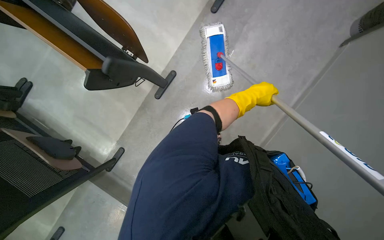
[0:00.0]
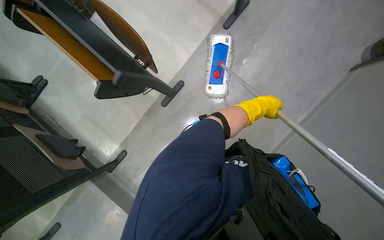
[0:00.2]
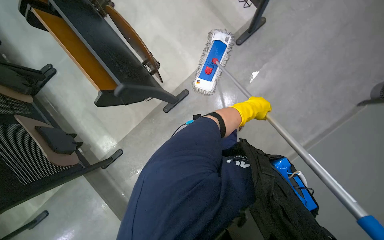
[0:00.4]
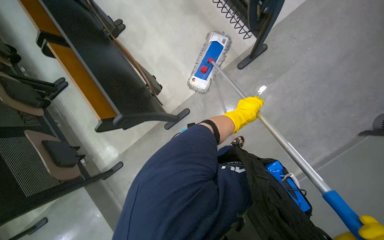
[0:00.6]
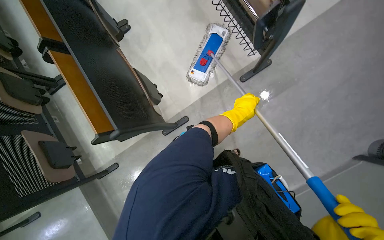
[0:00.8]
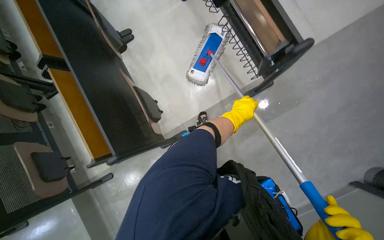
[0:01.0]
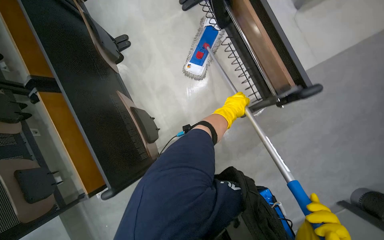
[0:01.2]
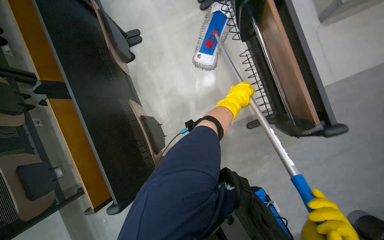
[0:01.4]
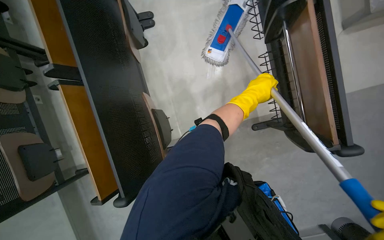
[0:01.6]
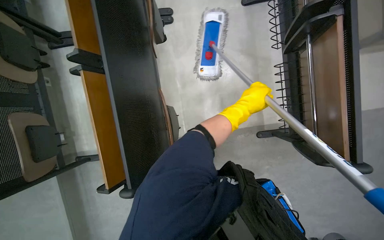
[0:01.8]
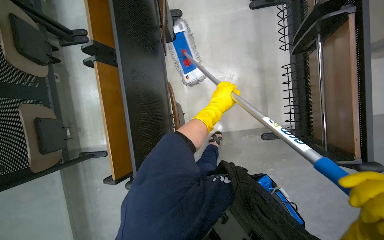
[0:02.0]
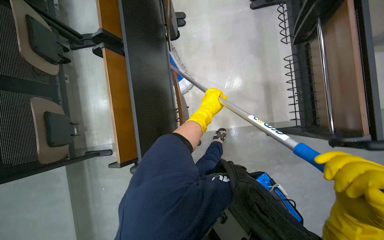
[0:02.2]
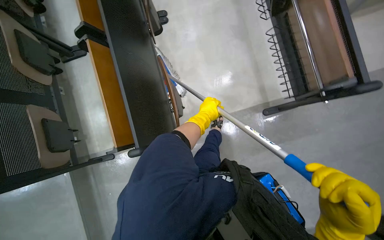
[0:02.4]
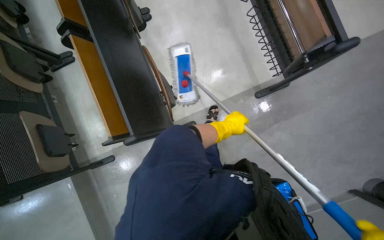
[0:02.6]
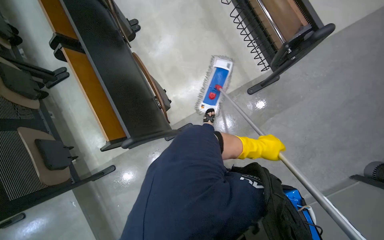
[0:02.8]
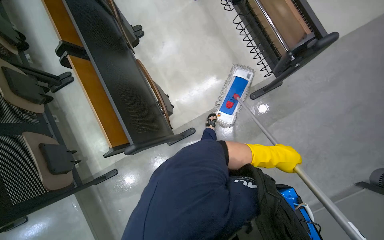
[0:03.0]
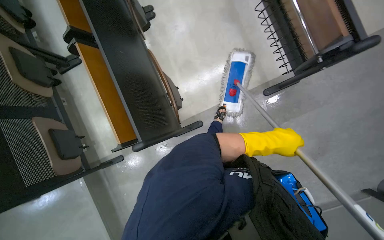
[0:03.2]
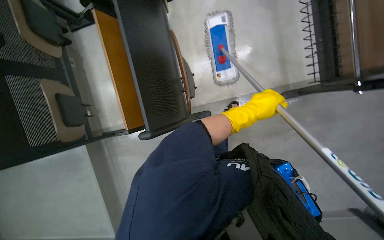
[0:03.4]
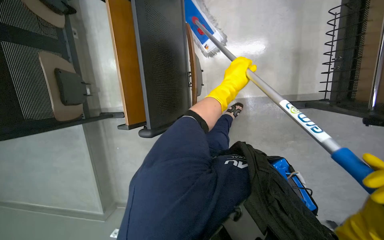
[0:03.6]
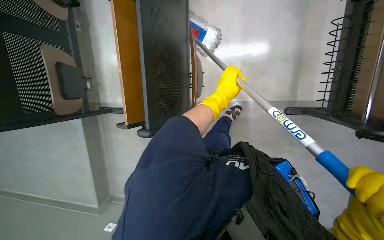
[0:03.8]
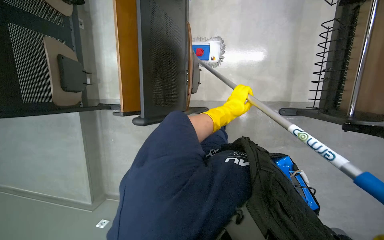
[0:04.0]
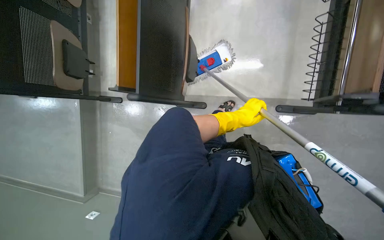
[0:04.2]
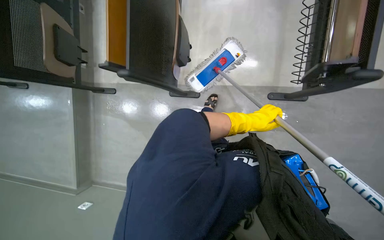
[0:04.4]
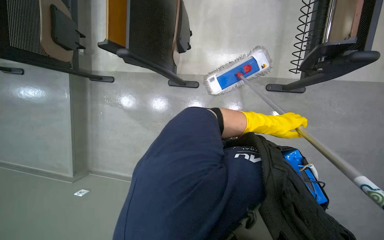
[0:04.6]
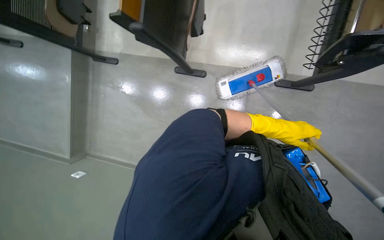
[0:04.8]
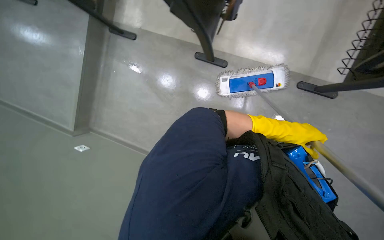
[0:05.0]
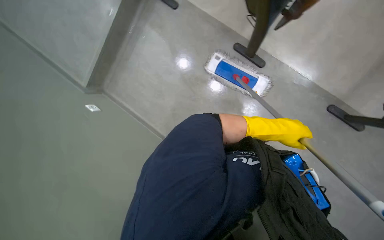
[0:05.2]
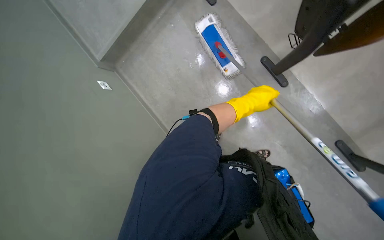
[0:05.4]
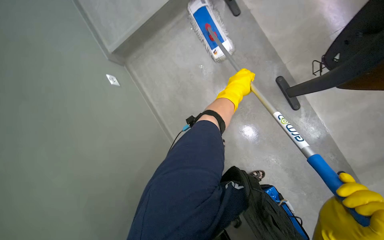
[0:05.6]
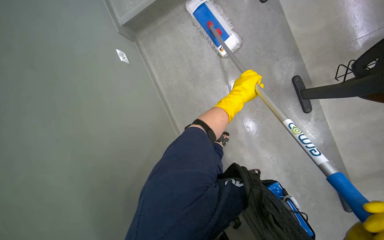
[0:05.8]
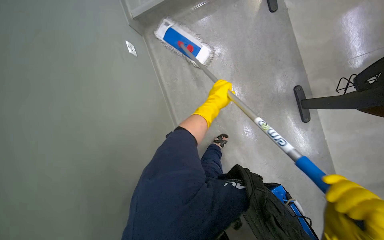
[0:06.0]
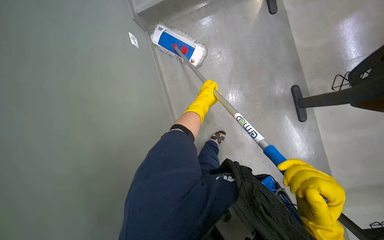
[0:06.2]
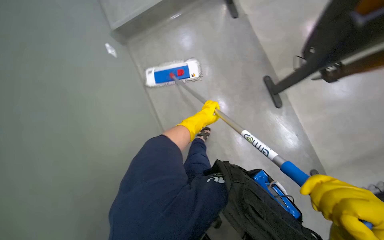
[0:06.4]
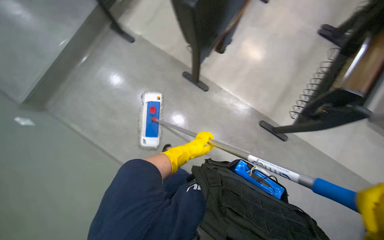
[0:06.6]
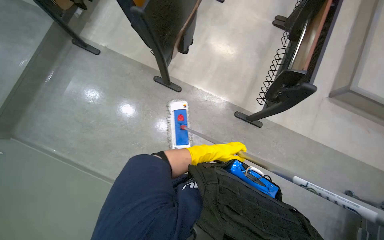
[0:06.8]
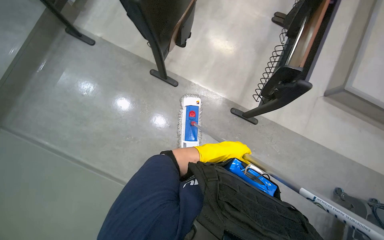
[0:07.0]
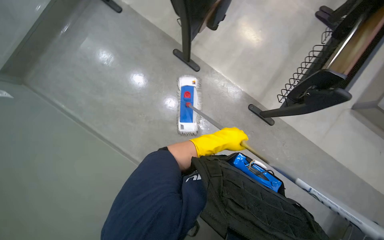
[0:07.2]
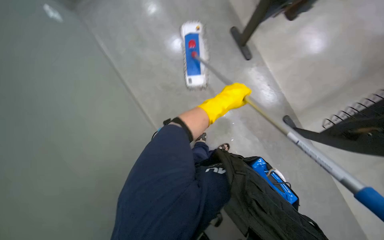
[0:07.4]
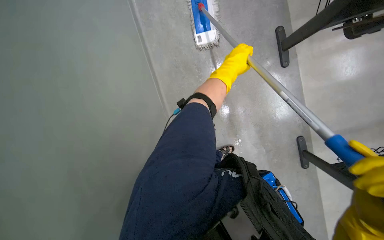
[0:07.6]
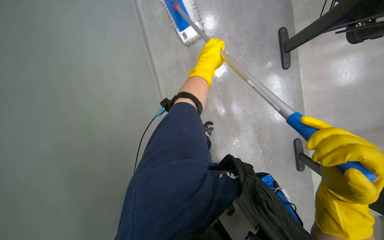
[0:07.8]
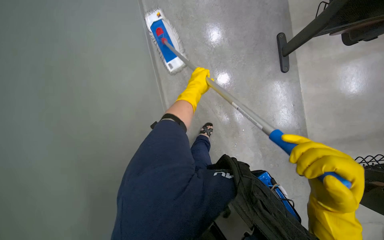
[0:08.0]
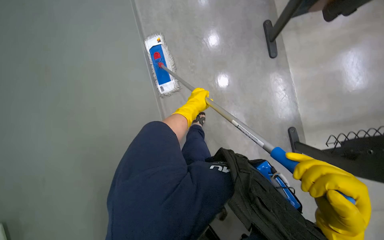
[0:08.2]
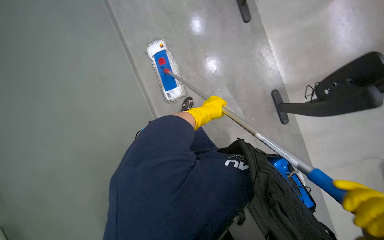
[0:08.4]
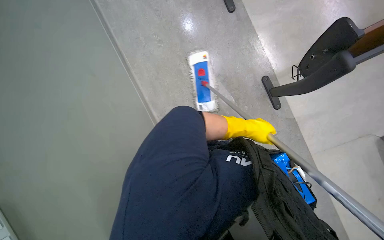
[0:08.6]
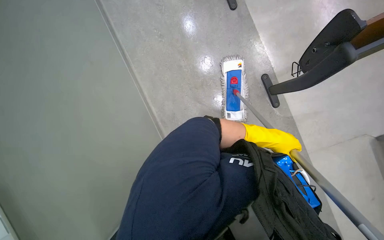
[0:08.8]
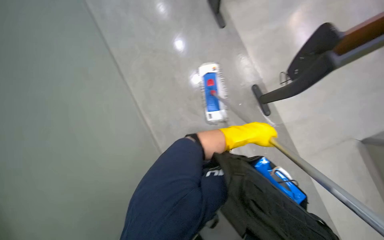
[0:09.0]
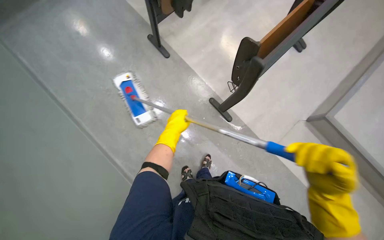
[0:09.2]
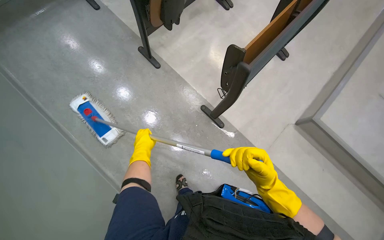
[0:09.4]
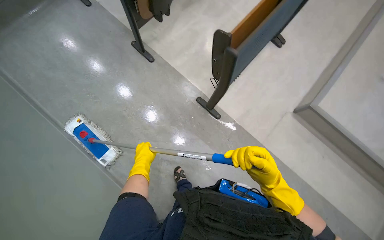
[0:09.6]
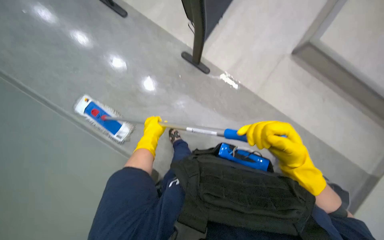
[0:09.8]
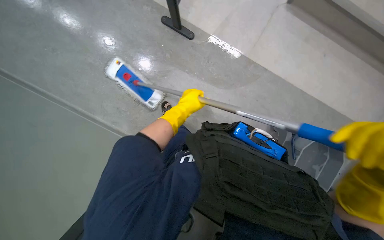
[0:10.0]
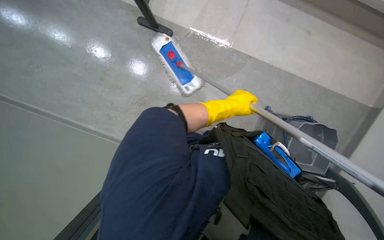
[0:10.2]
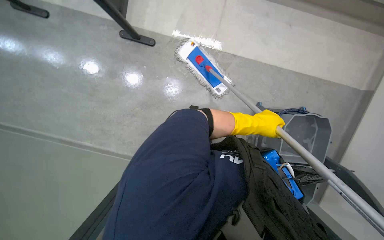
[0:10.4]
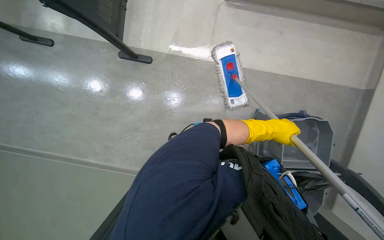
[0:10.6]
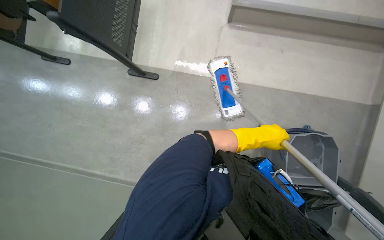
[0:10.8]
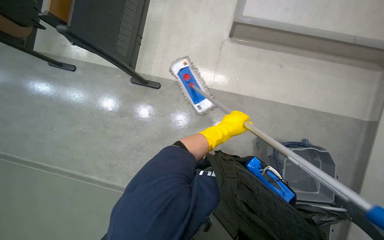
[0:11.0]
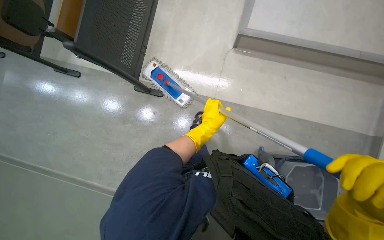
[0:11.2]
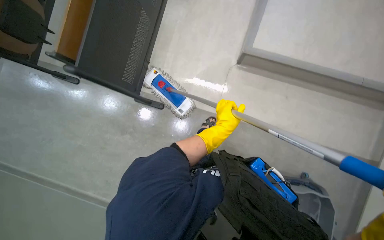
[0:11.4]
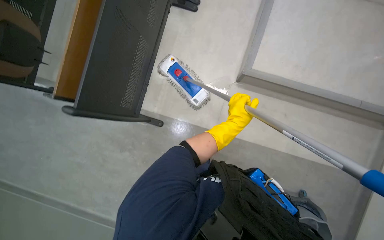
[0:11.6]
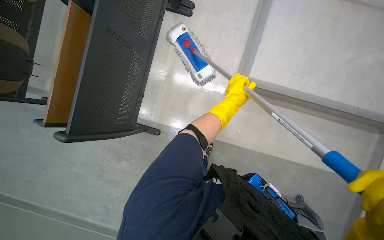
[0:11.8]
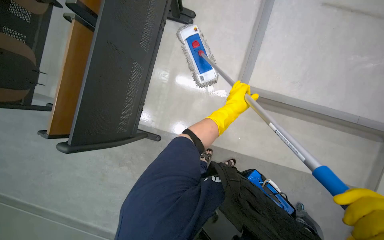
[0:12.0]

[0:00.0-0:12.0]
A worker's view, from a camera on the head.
Job: mopping floor.
The whole recording: Mopping lecture hall floor. The worker mops the floor in the lecture hall, moving around the chairs and desks.
1.6 to 3.0 s: The left hand travels down the picture by roughly 60 cm, and travels to the left and back again, some 25 cm each way.
3.0 to 4.4 s: The view tilts about 15 degrees downward. Everything in view rotates some 30 degrees clockwise.
4.4 to 6.0 s: The wearer moves some 70 cm. The camera pitches downward, by approximately 15 degrees. Everything in view rotates about 60 degrees clockwise.
6.0 to 7.6 s: The camera pitches downward, by roughly 15 degrees.
9.0 to 10.4 s: The scene turns roughly 25 degrees counterclockwise in the picture. The left hand travels to the left and back again, approximately 30 cm each way.
10.4 to 12.0 s: The head travels roughly 60 cm.

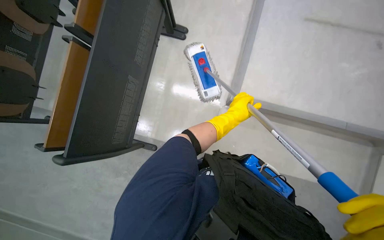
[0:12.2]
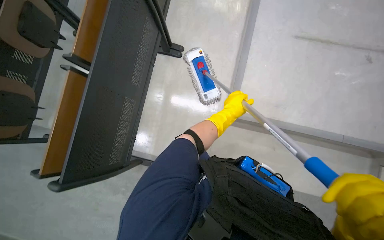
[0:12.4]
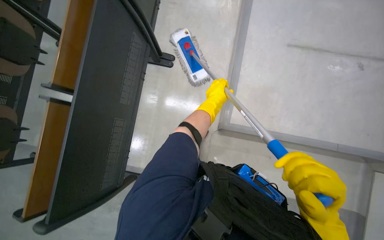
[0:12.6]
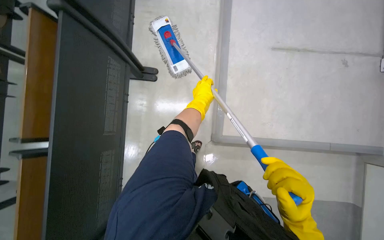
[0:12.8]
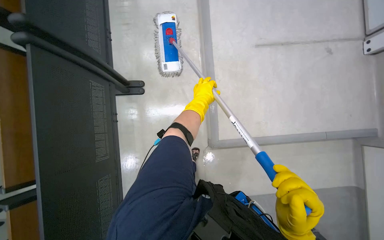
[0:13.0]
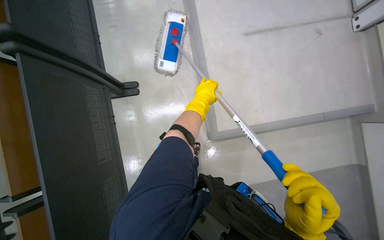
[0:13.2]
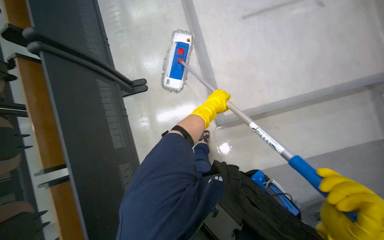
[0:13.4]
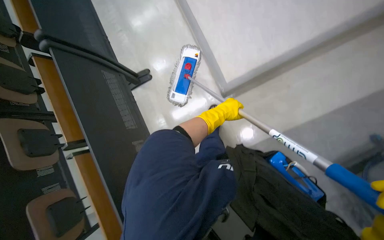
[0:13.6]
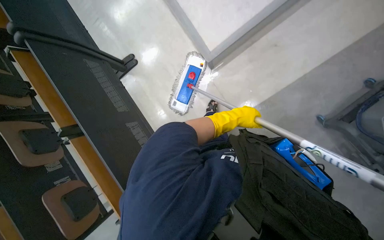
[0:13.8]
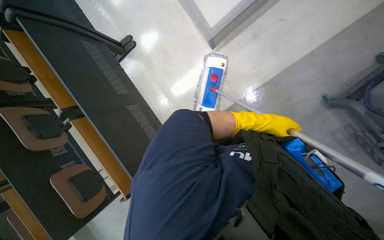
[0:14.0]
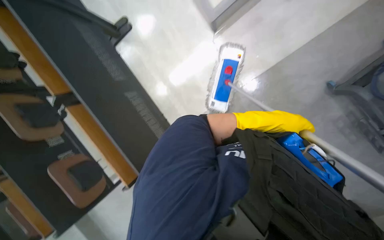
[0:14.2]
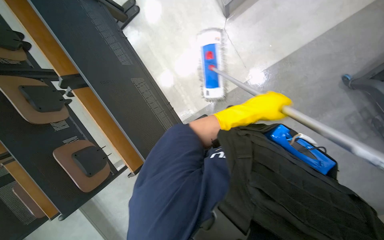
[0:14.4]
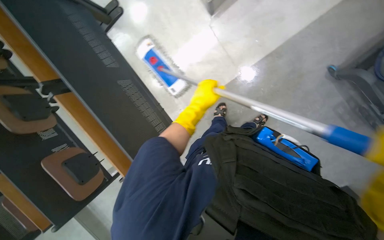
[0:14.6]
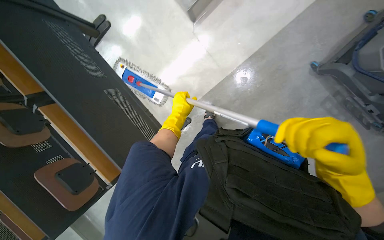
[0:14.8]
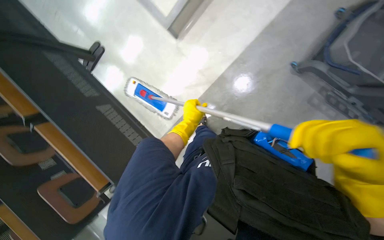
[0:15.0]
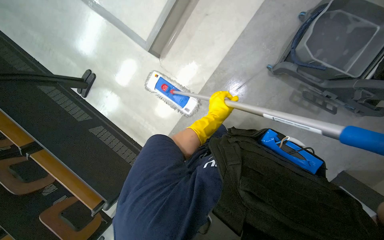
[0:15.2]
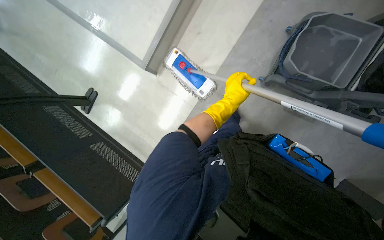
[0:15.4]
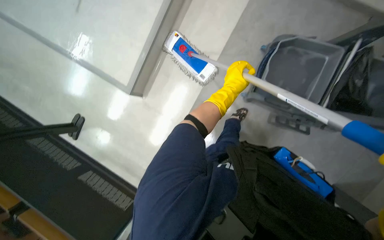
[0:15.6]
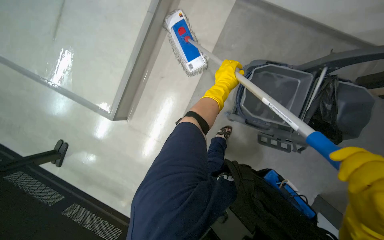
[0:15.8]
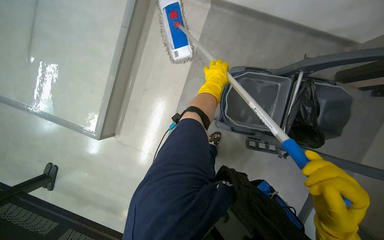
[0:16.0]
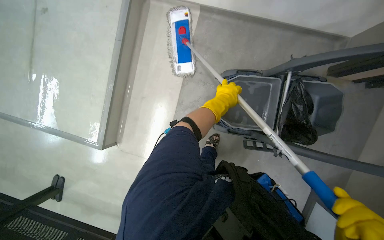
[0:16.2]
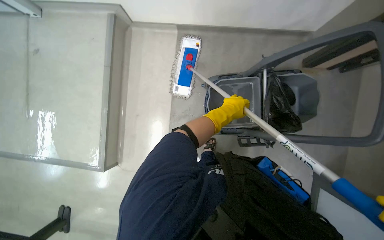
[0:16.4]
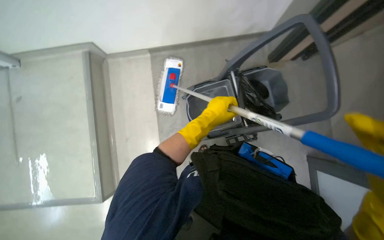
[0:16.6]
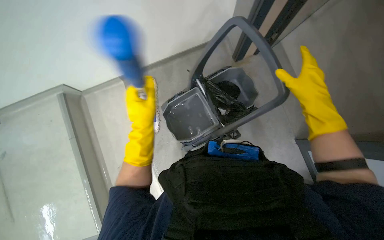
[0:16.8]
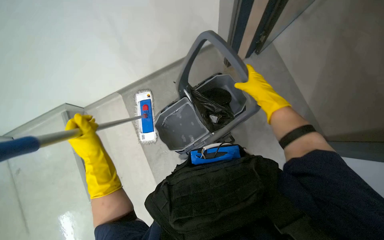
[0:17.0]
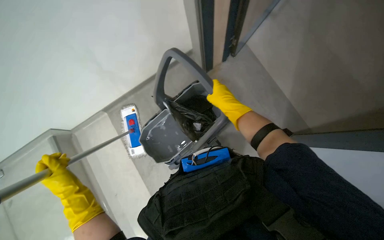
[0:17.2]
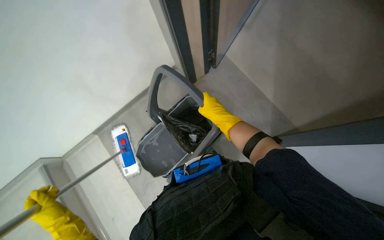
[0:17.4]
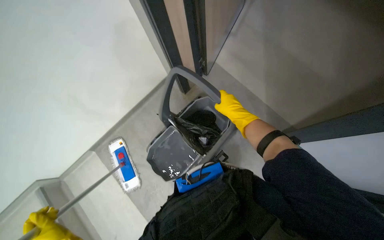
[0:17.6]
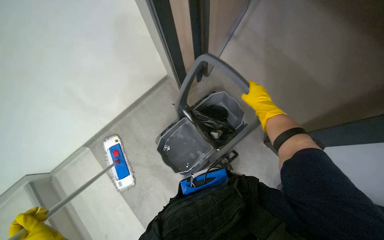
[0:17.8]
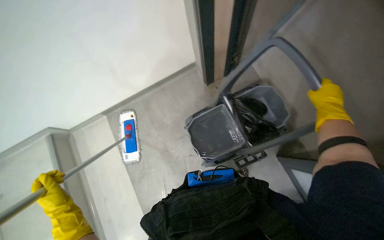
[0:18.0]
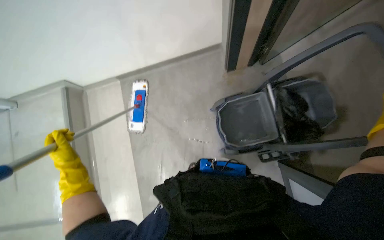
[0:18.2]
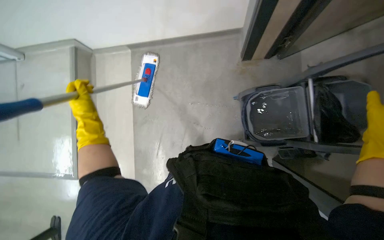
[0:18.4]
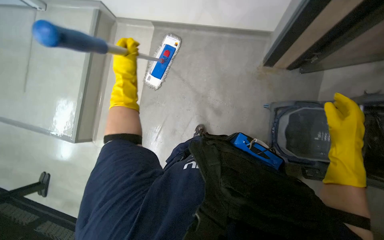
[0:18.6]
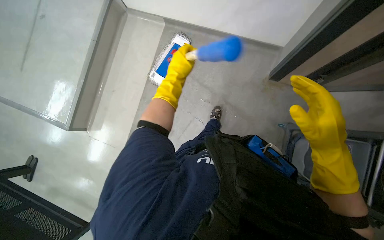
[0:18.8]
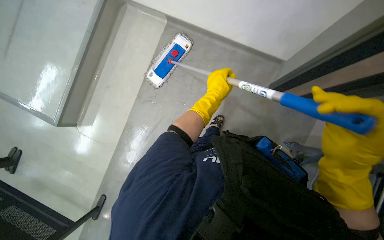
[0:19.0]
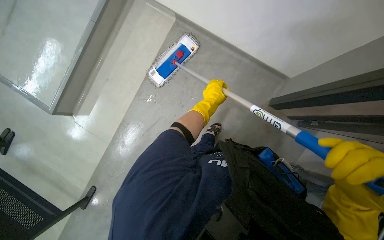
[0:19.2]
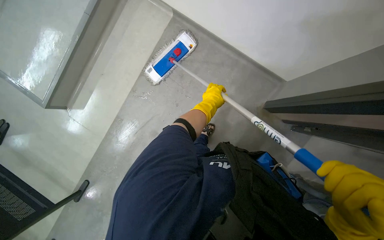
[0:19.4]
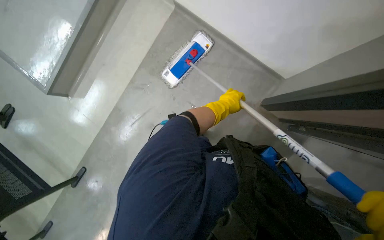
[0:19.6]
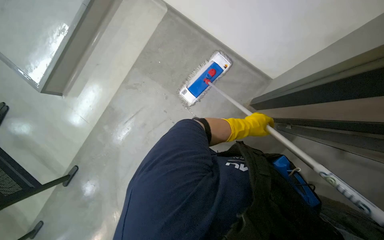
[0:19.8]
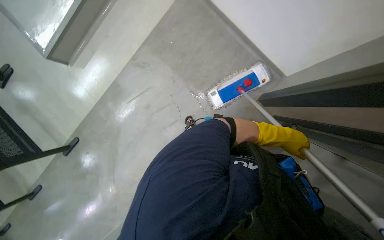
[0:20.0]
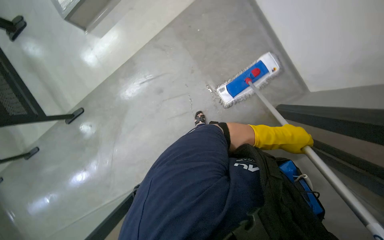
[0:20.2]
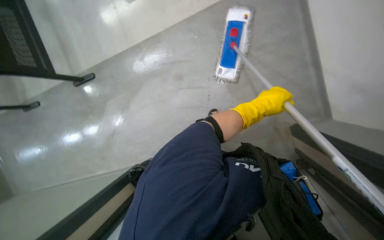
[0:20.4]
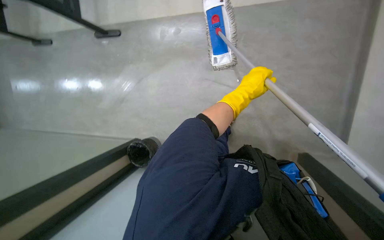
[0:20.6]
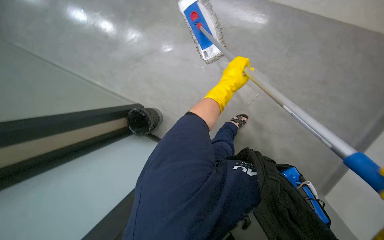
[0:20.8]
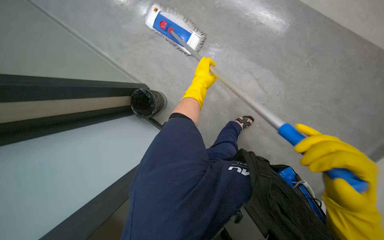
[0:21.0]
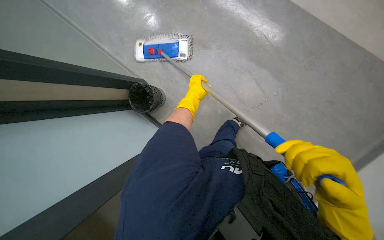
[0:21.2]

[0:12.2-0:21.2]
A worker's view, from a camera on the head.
Job: mopping floor.
The whole recording: Mopping lecture hall floor. The worker mops the floor in the lecture hall, moving around the chairs and desks.
13.8 to 15.2 s: The left hand moves left and right over roughly 30 cm, changing direction 2 times.
15.2 to 16.6 s: The camera travels approximately 50 cm. The wearer looks about 20 degrees further upward. The scene rotates counterclockwise by roughly 40 degrees.
16.6 to 18.2 s: The scene rotates counterclockwise by approximately 35 degrees.
18.2 to 19.8 s: The scene rotates clockwise by roughly 45 degrees.
19.8 to 21.2 s: The view tips downward by roughly 15 degrees. The left hand goes roughly 30 cm to the left and nearer to the camera.
